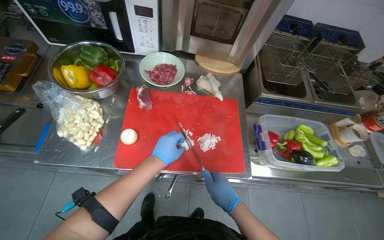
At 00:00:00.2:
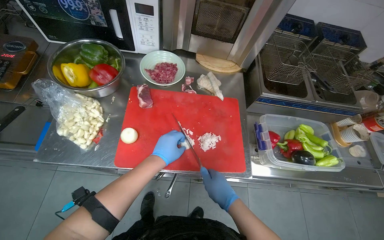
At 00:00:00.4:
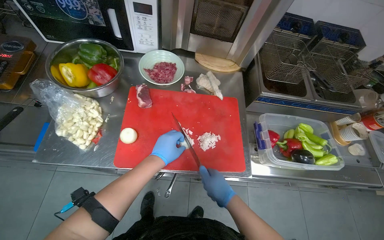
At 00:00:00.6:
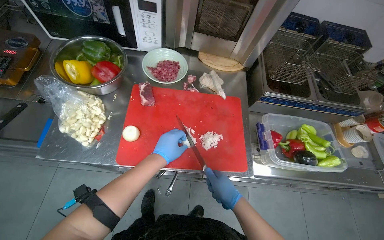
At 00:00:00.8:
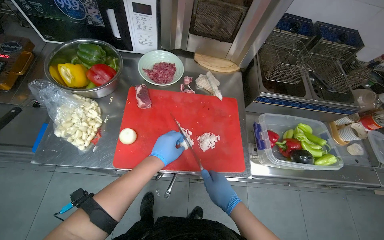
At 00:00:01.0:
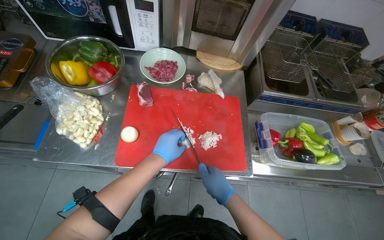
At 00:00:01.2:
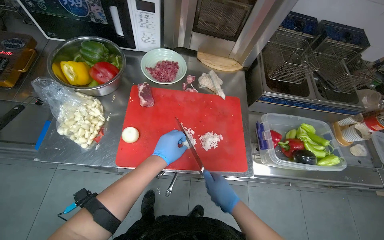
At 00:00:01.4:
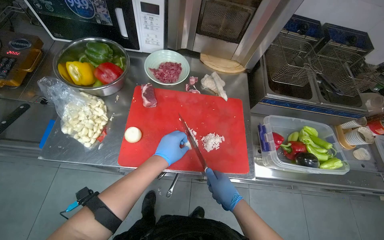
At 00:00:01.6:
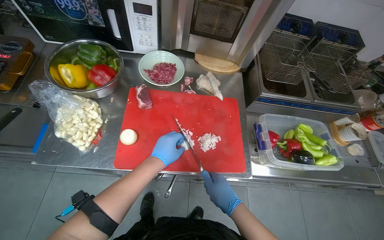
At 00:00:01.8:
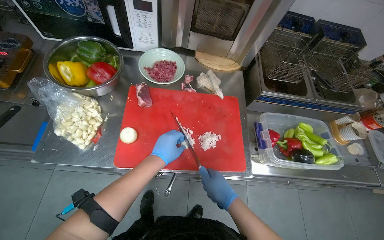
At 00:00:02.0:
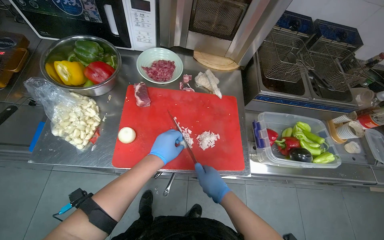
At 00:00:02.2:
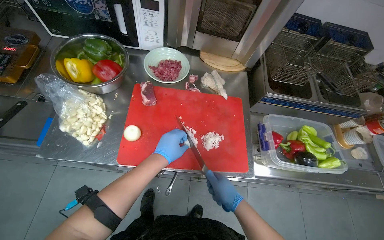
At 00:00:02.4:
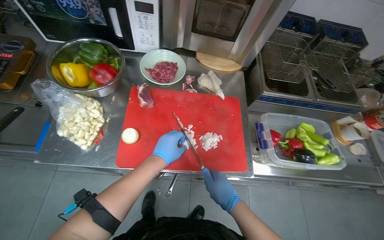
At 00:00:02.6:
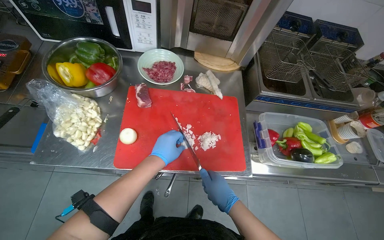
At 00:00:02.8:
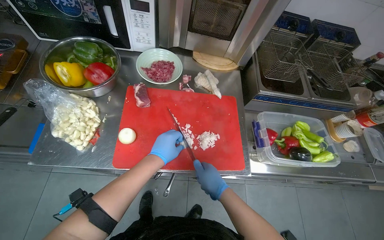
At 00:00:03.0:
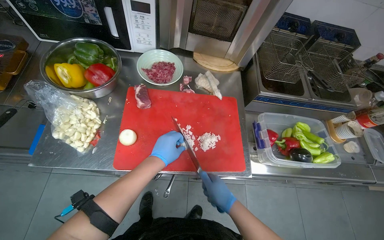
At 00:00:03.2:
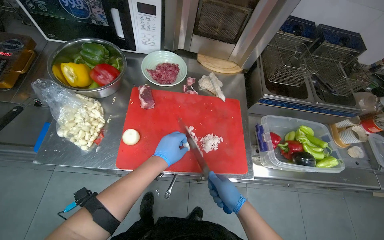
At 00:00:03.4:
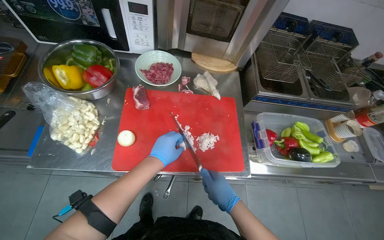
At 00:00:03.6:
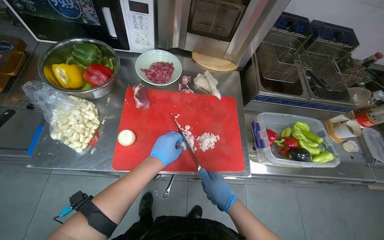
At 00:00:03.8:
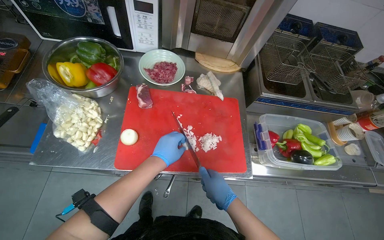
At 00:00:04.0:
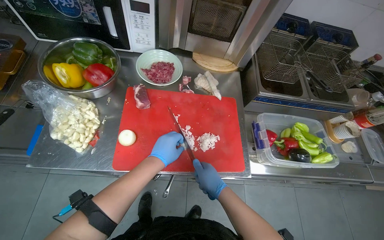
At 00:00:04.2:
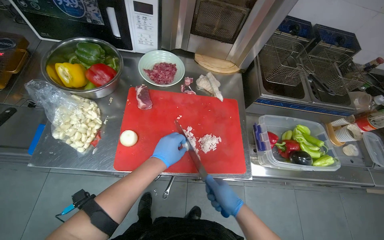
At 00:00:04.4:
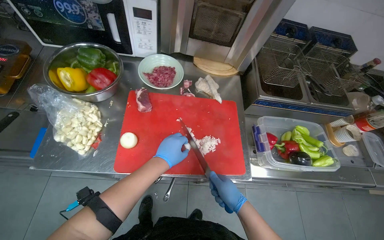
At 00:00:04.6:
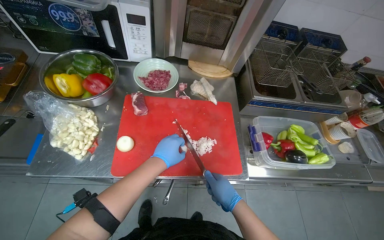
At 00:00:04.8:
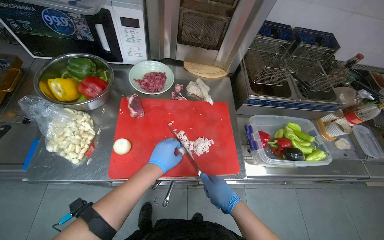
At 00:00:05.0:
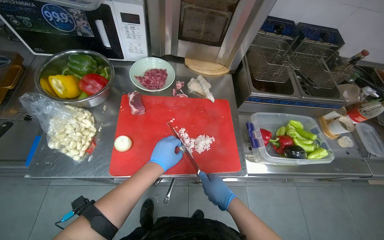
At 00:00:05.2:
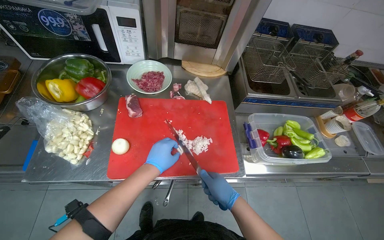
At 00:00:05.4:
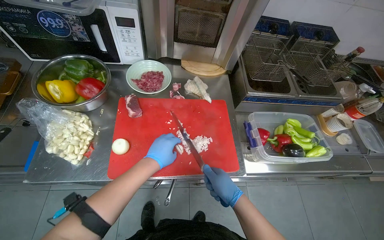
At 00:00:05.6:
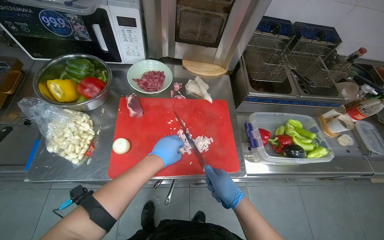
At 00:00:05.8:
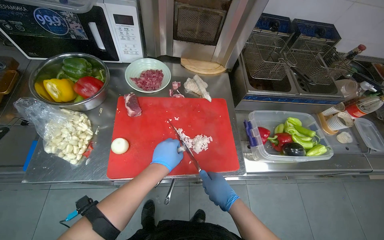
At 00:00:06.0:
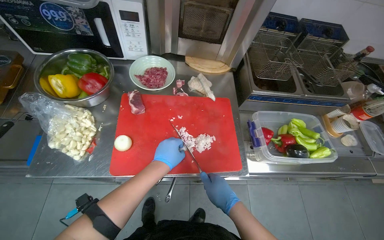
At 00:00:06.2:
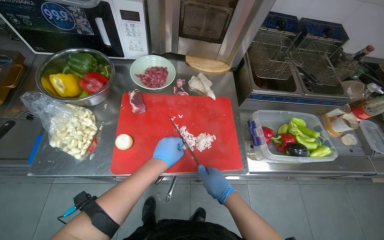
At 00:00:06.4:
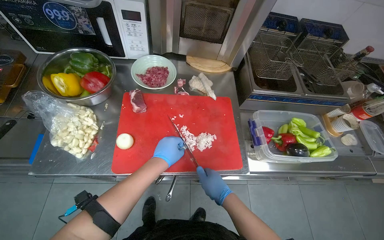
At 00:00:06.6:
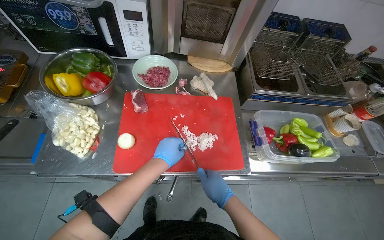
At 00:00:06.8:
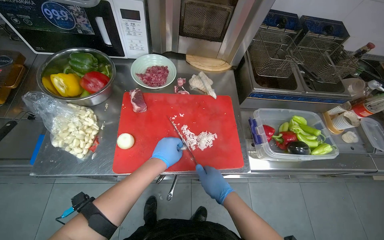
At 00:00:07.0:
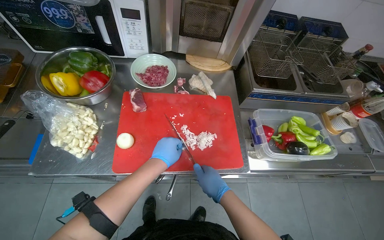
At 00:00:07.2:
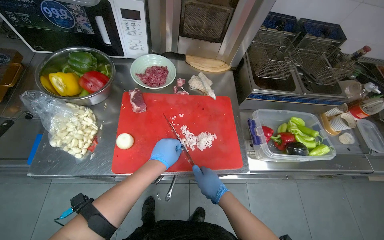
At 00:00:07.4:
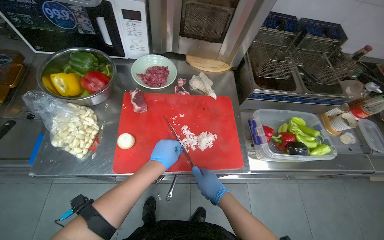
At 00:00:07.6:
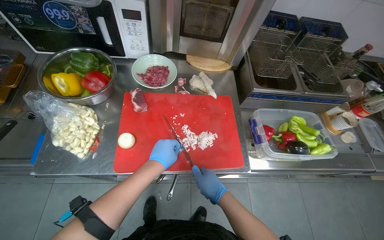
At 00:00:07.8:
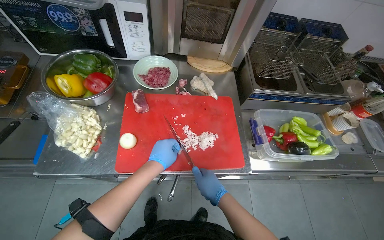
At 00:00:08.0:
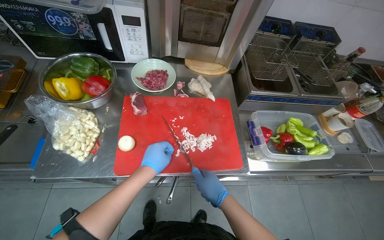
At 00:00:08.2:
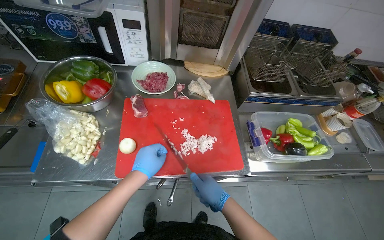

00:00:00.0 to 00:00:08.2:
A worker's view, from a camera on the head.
Job: preparing food.
The whole recording: Chopping onions on cutting board. The worker chops onions into small pieces on a red cutting board.
00:00:00.0 to 00:00:08.2: The hands stay close to where they were, moving slightly.

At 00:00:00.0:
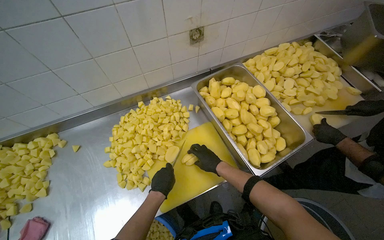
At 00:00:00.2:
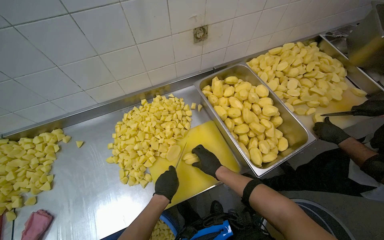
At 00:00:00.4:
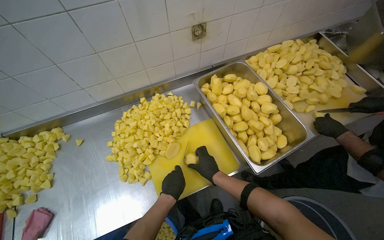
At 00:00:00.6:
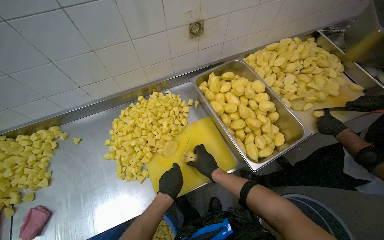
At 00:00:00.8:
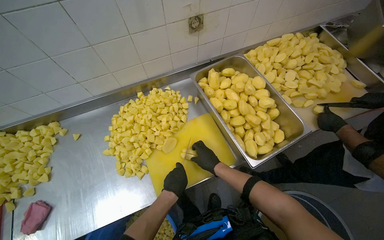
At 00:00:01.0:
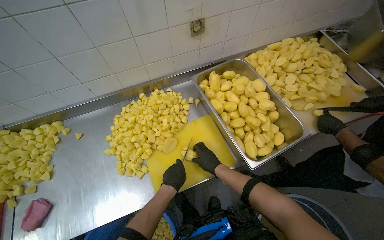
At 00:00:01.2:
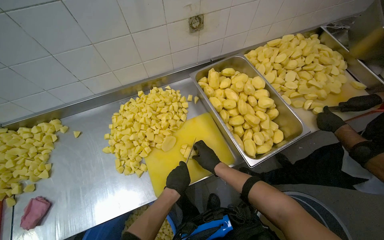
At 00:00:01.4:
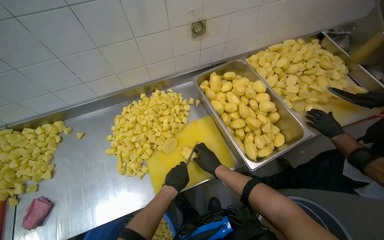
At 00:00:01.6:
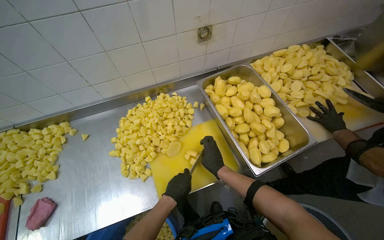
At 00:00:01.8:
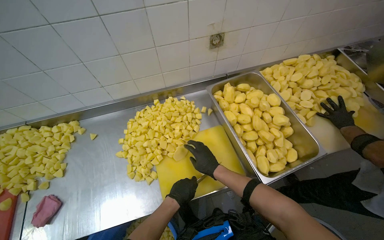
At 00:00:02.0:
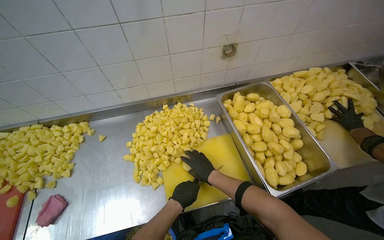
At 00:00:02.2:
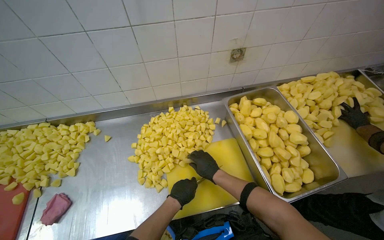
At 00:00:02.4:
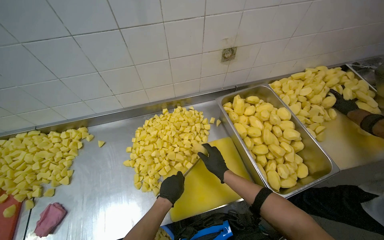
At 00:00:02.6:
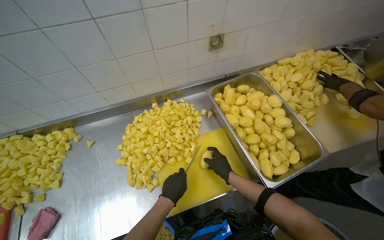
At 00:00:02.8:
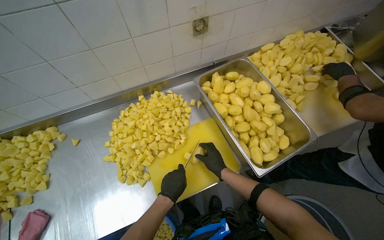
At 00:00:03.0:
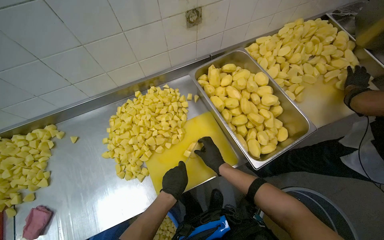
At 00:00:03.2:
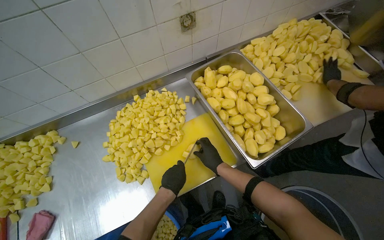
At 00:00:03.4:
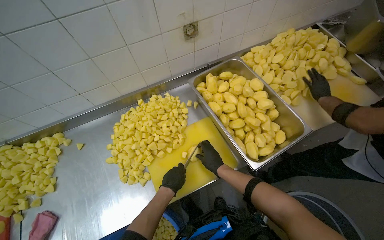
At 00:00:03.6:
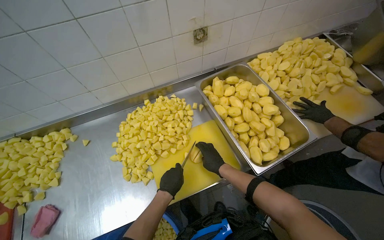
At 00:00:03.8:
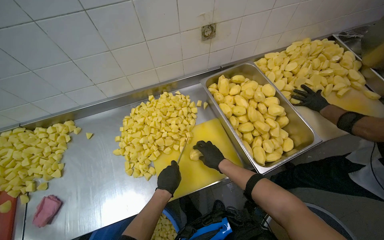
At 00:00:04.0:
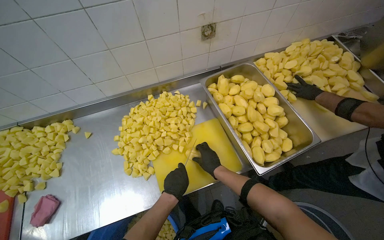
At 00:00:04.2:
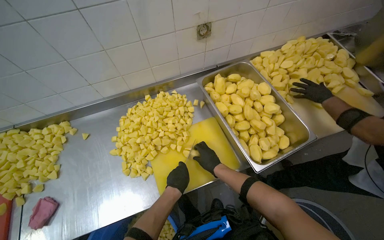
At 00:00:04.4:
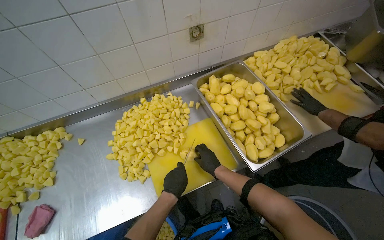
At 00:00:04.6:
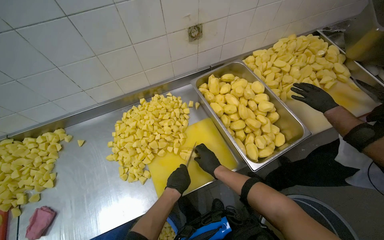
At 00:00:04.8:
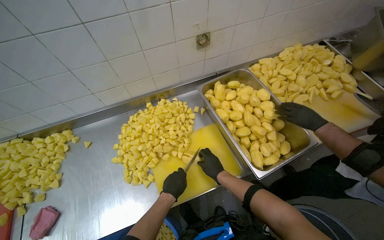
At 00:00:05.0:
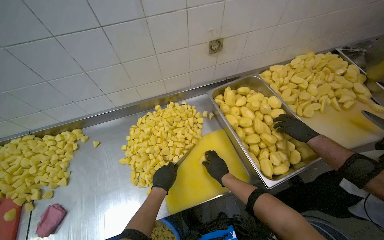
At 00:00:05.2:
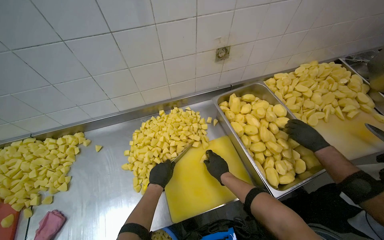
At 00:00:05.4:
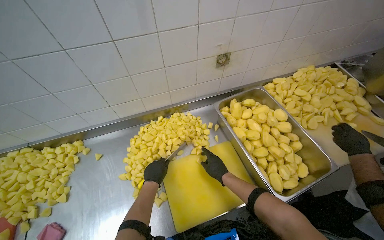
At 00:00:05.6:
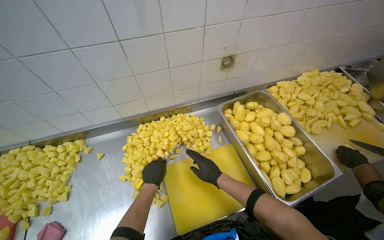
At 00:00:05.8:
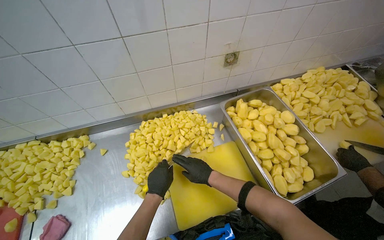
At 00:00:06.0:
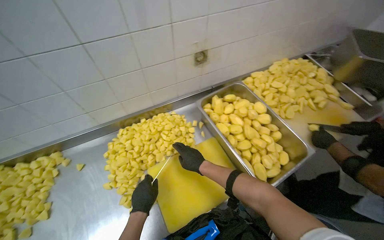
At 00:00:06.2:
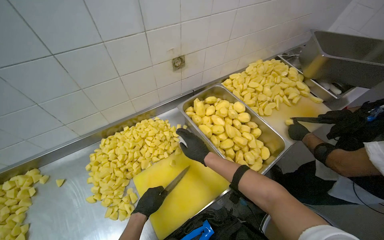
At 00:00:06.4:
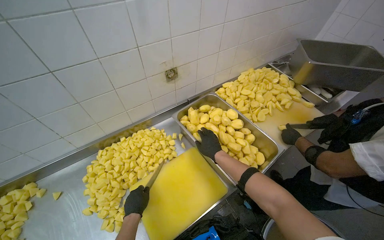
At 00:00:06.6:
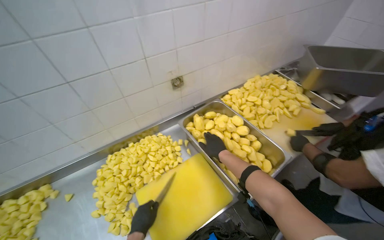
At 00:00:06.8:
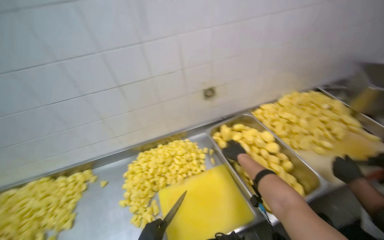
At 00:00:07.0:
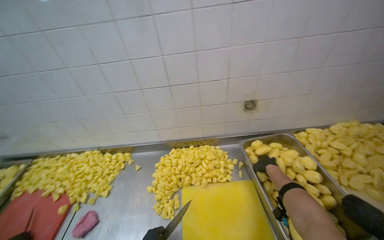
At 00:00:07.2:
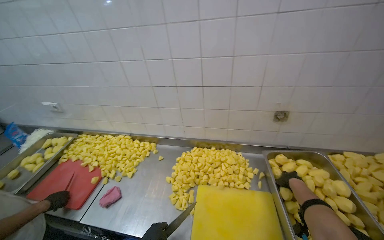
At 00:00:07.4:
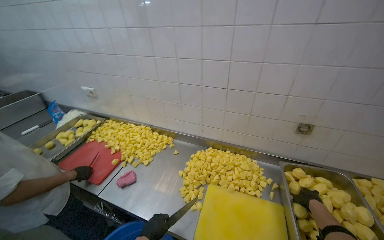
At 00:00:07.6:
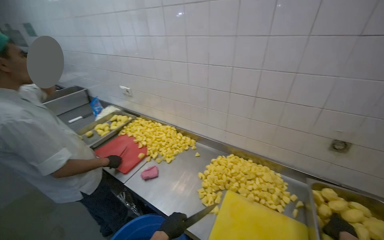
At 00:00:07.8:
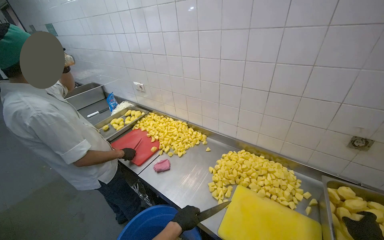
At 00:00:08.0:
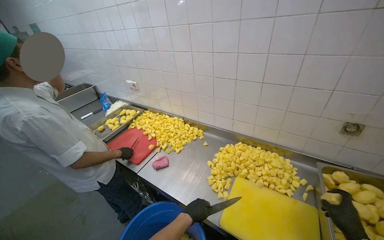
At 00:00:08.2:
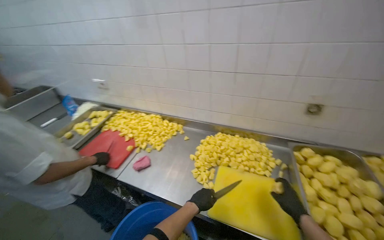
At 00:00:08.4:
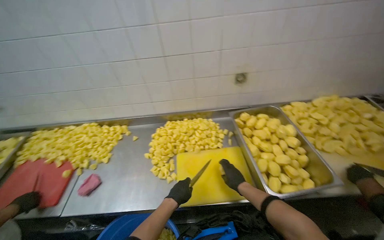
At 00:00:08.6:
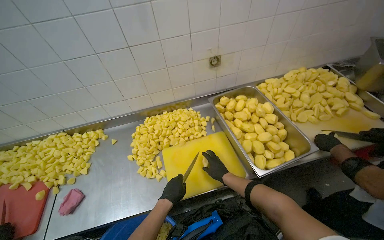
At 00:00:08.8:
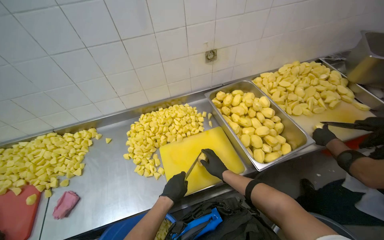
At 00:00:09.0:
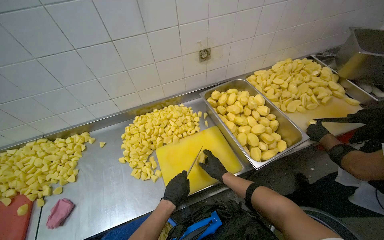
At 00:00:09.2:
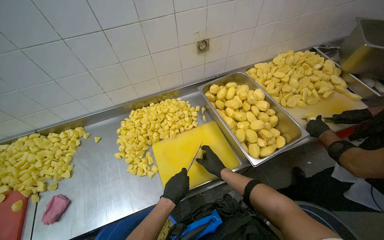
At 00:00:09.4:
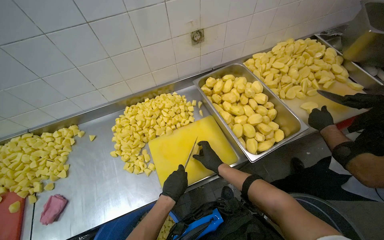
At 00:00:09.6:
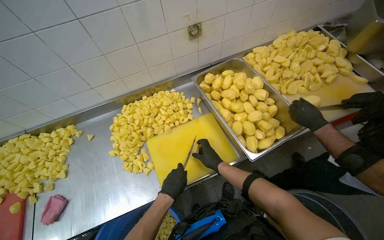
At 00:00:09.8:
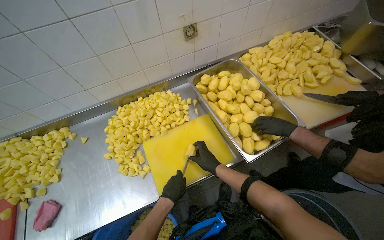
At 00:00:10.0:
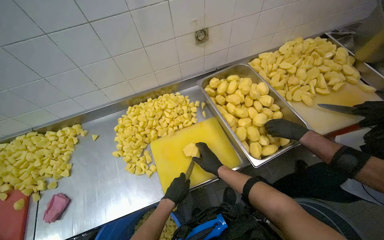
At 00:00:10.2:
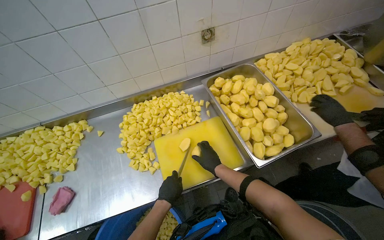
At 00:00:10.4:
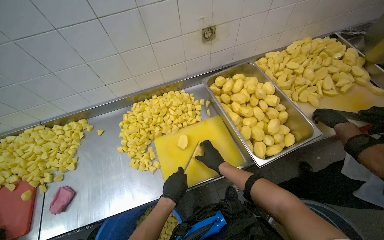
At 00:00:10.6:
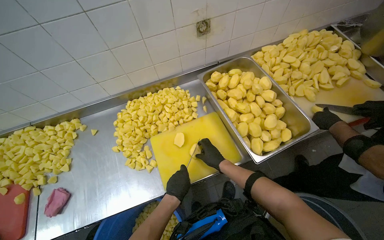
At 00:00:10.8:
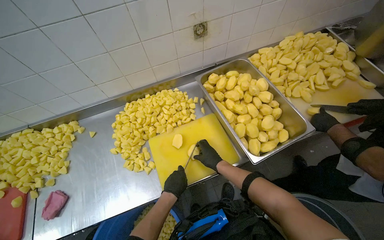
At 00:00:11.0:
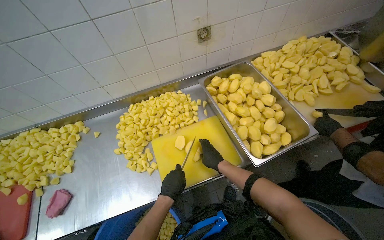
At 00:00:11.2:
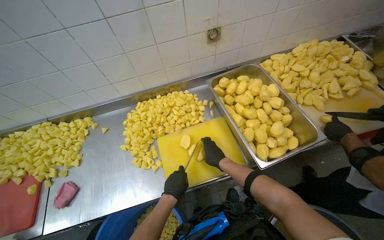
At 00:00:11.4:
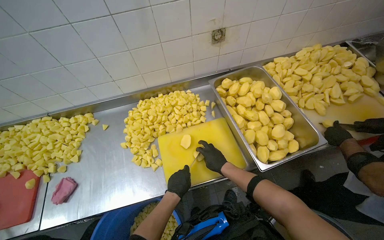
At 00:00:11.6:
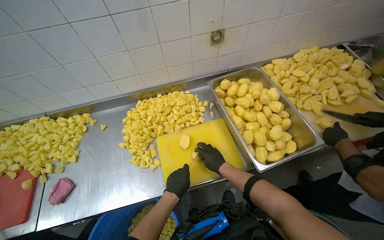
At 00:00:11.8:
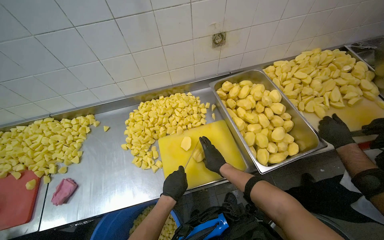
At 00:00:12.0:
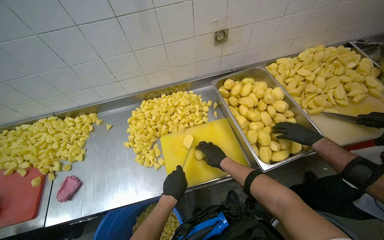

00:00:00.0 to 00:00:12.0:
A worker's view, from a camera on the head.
Job: preparing food.
The whole recording: Cutting peeled potatoes into cubes. The worker continues cutting peeled potatoes into cubes on a yellow cutting board.
00:00:00.0 to 00:00:01.6: The left hand is displaced nearer to the camera by about 10 cm.
00:00:03.0 to 00:00:04.4: The hands stay close to where they were, moving slightly.
00:00:04.4 to 00:00:06.0: The left hand travels to the left by approximately 15 cm; the right hand goes roughly 10 cm to the left.
00:00:06.0 to 00:00:07.6: The head rotates about 60 degrees to the left. The wearer looks about 20 degrees further upward.
00:00:07.6 to 00:00:09.0: The wearer's head swings about 50 degrees to the right. The camera pitches downward, by about 15 degrees.
00:00:09.0 to 00:00:12.0: The hands work in one place, with small movements.
